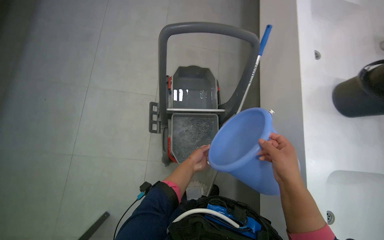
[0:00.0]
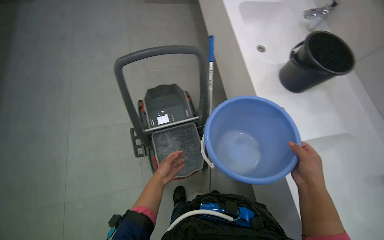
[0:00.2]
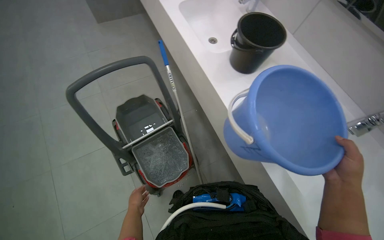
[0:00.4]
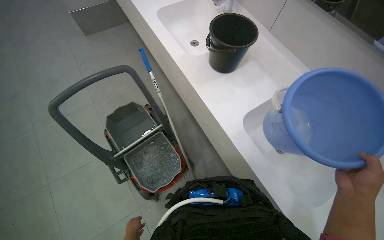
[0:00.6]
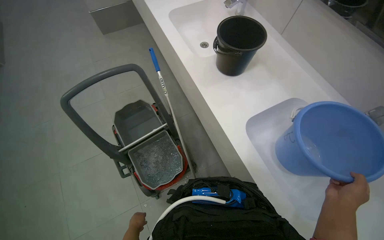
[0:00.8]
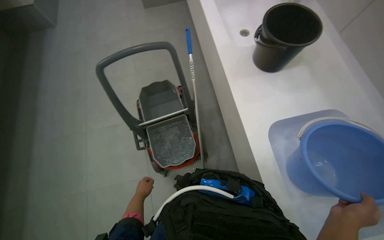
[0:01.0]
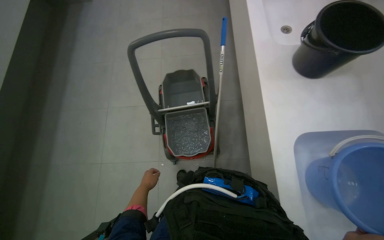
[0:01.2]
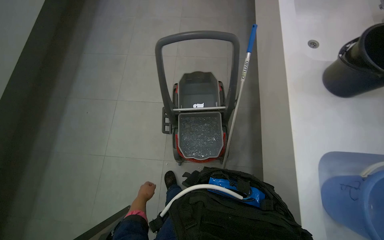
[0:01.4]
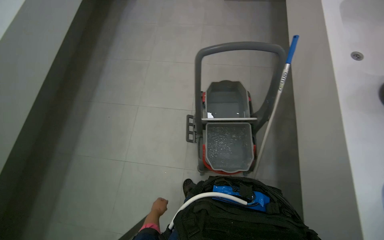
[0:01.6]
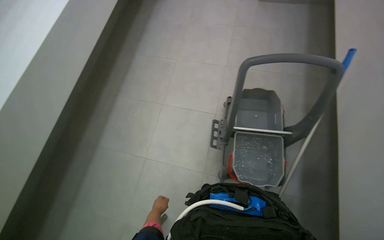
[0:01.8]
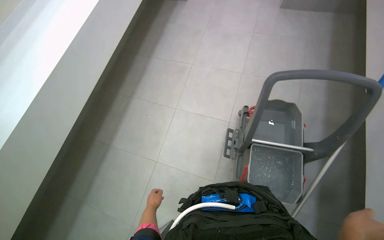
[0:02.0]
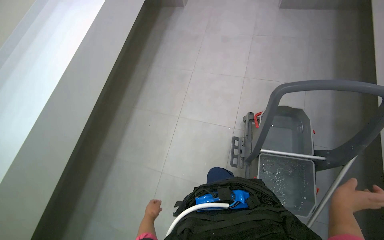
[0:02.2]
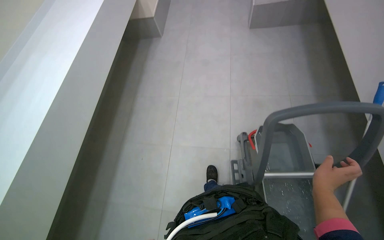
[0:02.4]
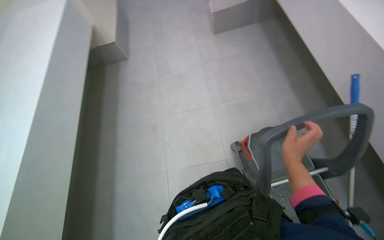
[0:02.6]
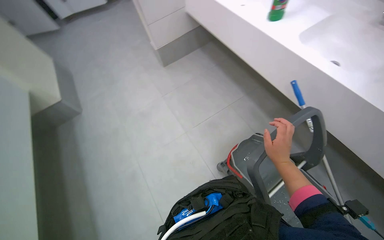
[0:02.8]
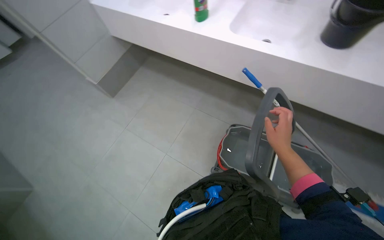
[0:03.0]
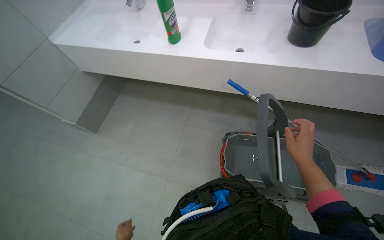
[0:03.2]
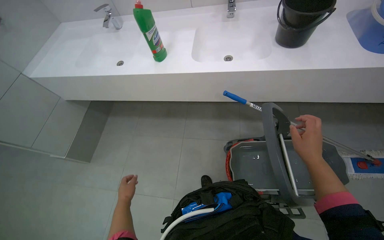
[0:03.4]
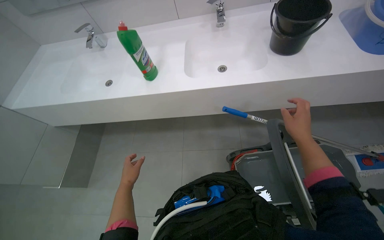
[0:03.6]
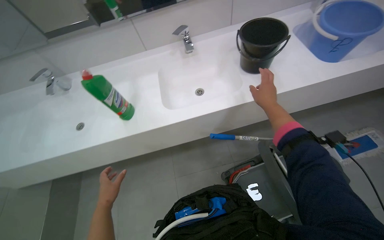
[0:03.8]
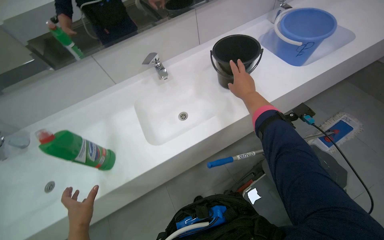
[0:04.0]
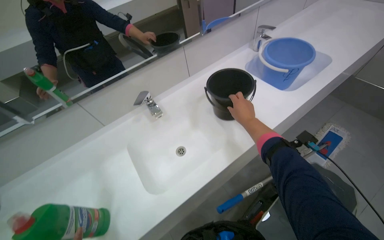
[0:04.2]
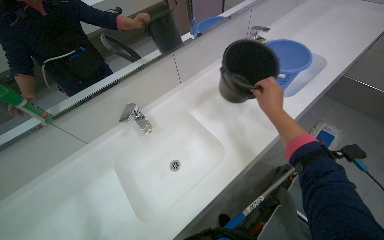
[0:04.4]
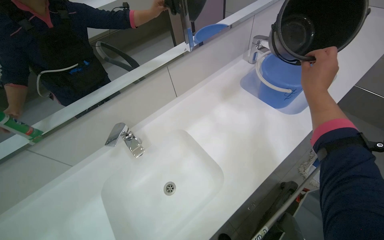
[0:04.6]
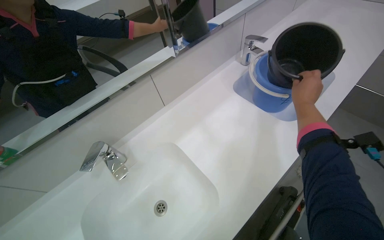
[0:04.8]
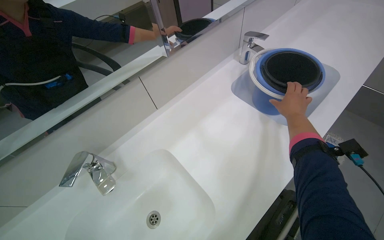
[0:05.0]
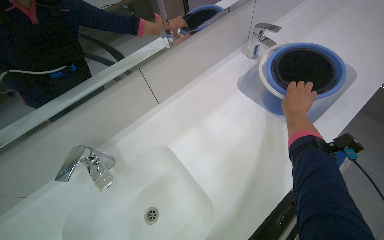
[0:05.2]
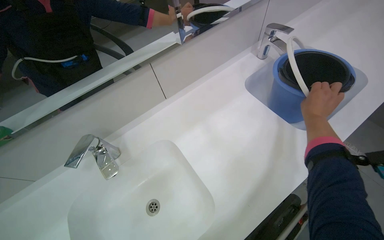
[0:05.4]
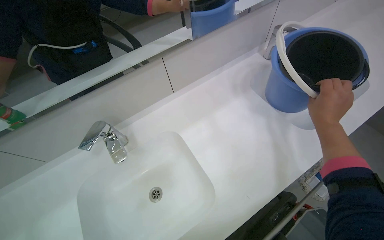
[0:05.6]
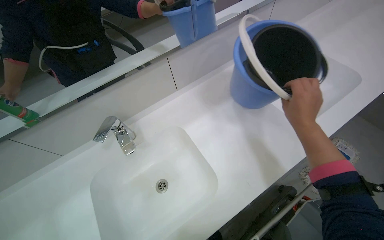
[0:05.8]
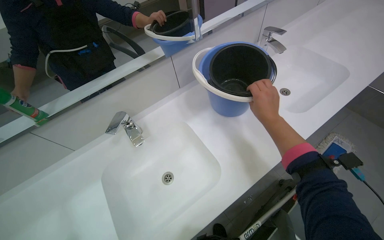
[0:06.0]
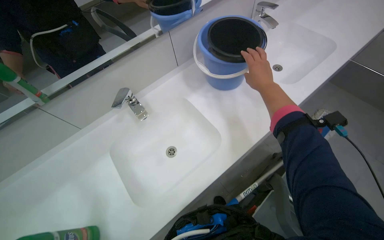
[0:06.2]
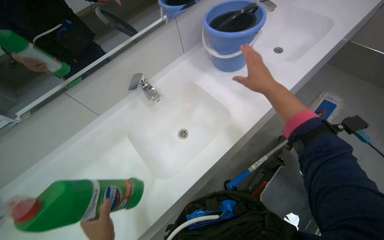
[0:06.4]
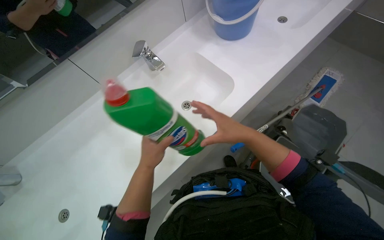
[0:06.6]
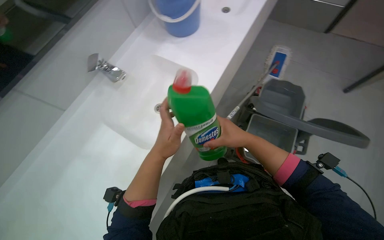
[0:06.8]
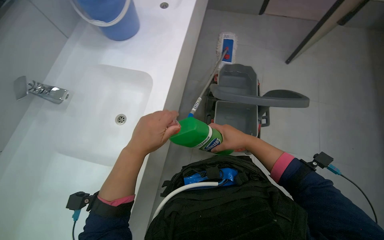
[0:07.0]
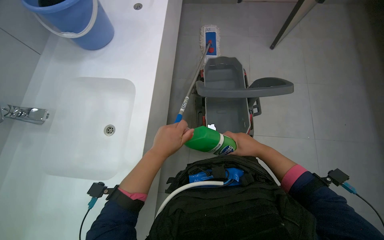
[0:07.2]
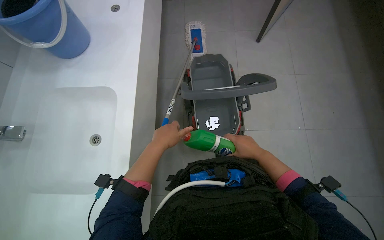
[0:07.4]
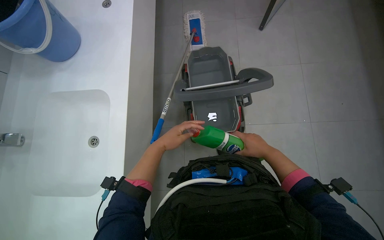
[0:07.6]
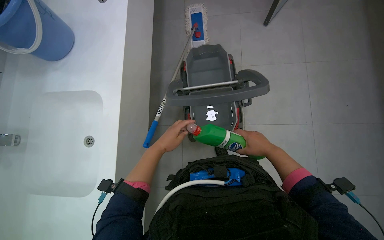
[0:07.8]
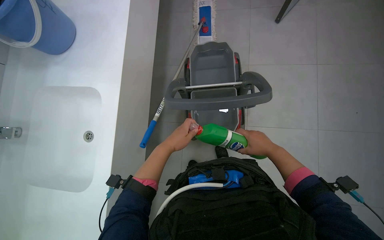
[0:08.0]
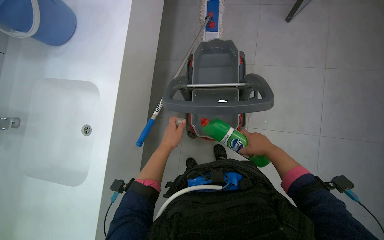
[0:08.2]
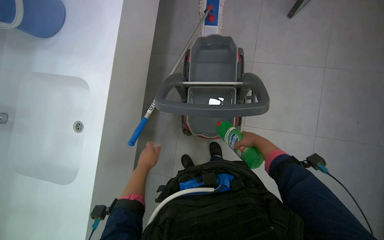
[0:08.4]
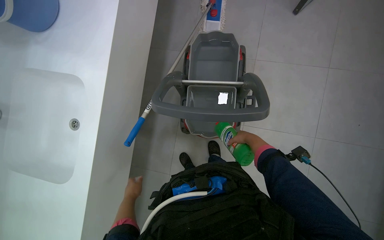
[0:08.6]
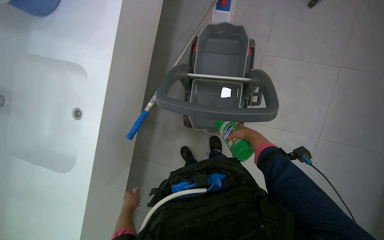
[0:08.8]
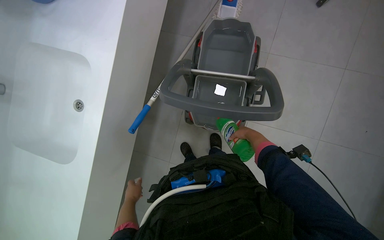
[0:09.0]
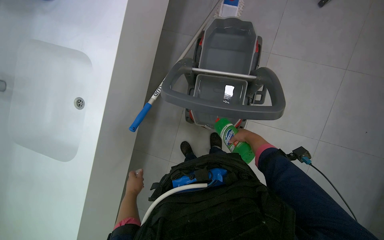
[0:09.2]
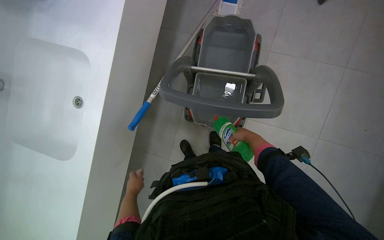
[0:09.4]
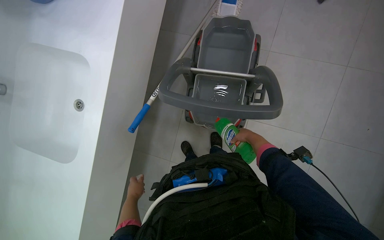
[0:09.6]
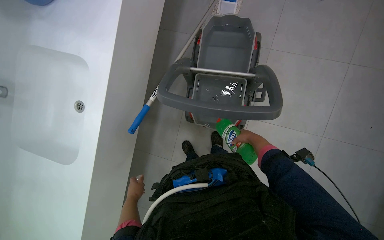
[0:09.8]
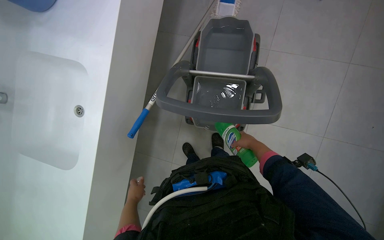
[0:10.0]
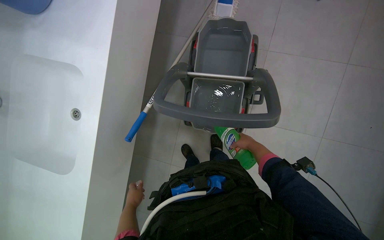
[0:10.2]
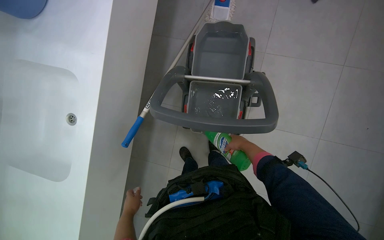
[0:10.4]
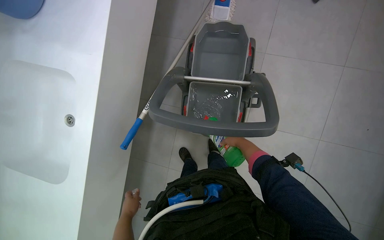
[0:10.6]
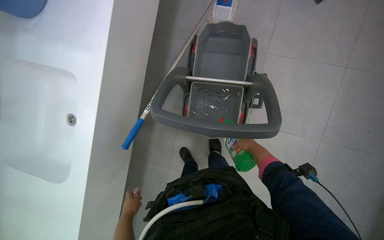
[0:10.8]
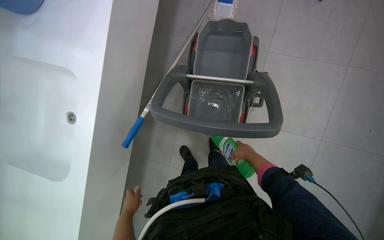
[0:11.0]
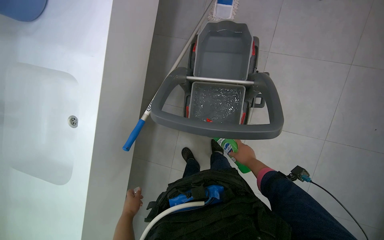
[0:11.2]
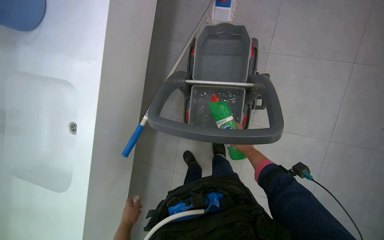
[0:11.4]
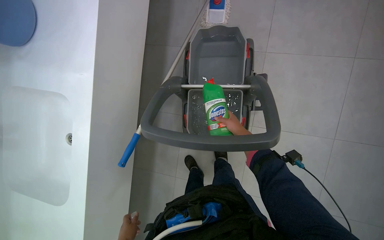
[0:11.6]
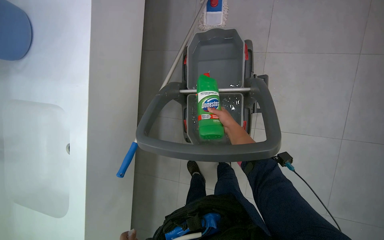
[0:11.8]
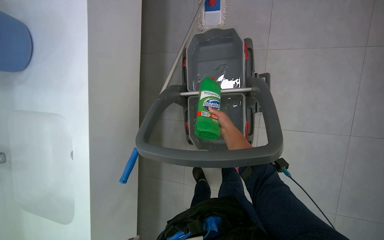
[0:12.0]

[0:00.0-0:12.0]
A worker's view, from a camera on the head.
Job: preparing cleaning supplies.
The whole recording: Filling and organizing cleaning buckets. The worker fills buckets with water, adds cleaning solution, and attaches the mop head to the handle.
0:01.6 to 0:03.0: The head travels roughly 60 cm. The wearer's head swings roughly 60 degrees to the right. The view tilts some 25 degrees upward.
0:03.0 to 0:04.4: The wearer moves some 70 cm. The head rotates some 70 degrees to the right. The camera pitches upward, by approximately 20 degrees.
0:04.4 to 0:06.0: The right hand reaches roughly 15 cm to the right, then returns.
0:06.0 to 0:07.6: The head turns to the right by approximately 45 degrees. The view tips downward by about 20 degrees.
0:07.6 to 0:09.0: The wearer looks roughly 15 degrees further downward. The left hand heads down the picture, covering about 25 cm. The right hand goes approximately 20 cm farther from the camera and up the picture.
0:09.0 to 0:10.4: The hands are busy where they are.

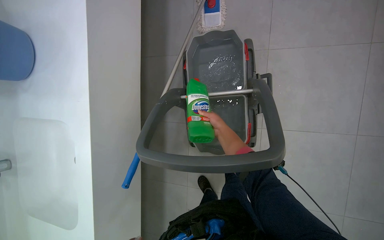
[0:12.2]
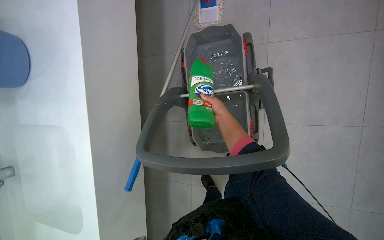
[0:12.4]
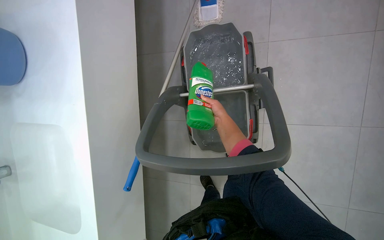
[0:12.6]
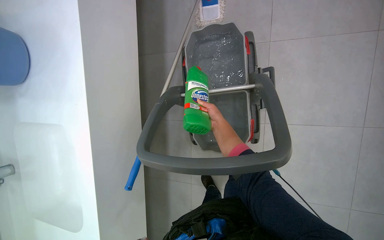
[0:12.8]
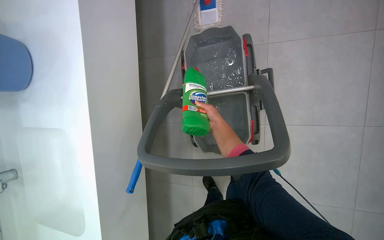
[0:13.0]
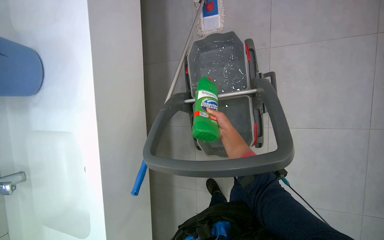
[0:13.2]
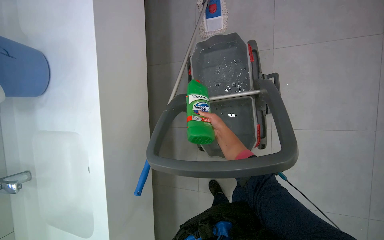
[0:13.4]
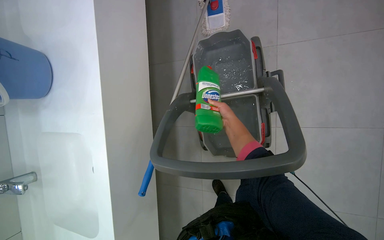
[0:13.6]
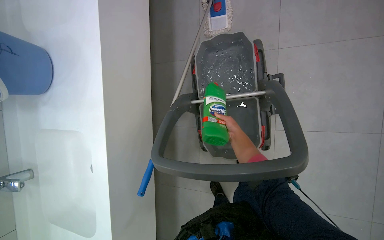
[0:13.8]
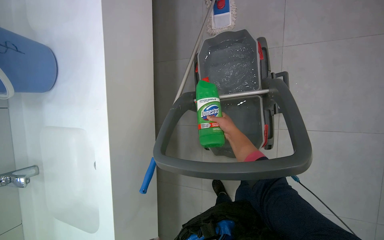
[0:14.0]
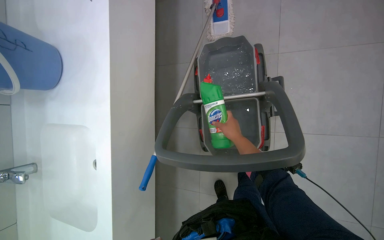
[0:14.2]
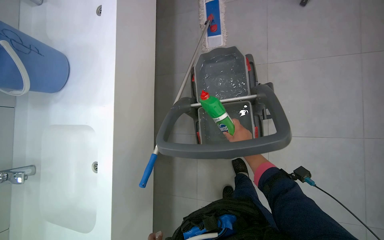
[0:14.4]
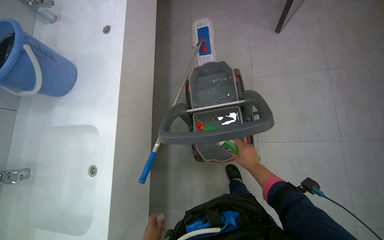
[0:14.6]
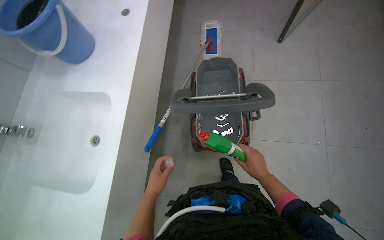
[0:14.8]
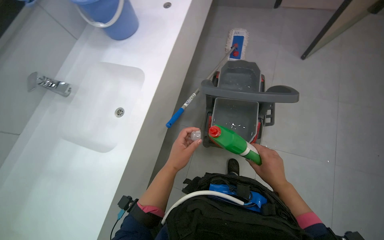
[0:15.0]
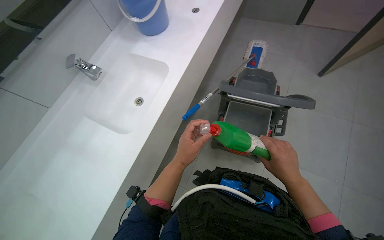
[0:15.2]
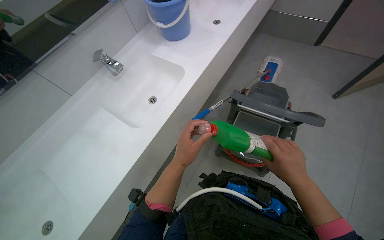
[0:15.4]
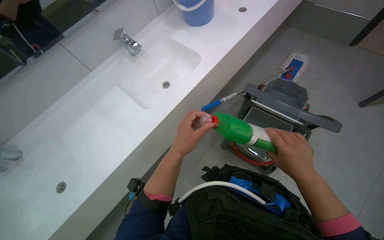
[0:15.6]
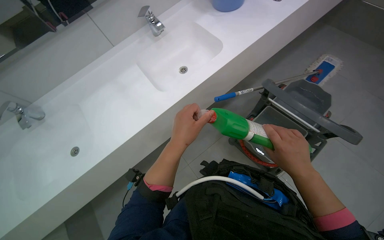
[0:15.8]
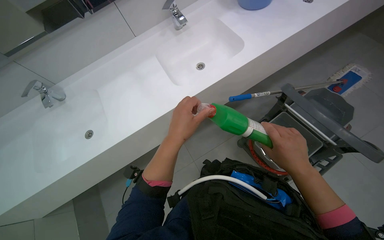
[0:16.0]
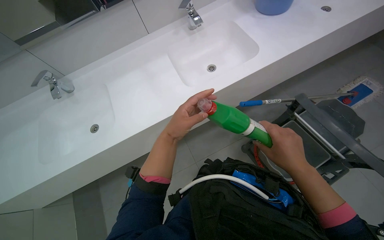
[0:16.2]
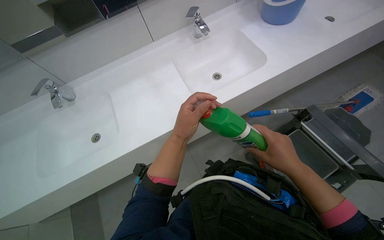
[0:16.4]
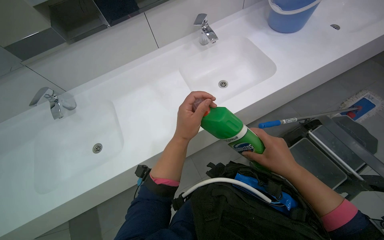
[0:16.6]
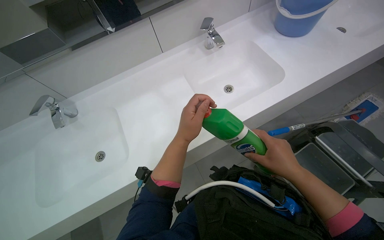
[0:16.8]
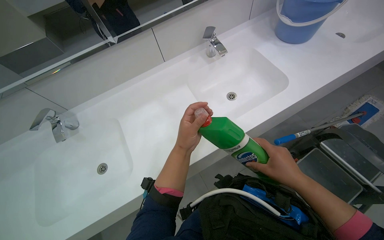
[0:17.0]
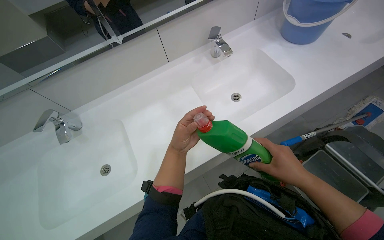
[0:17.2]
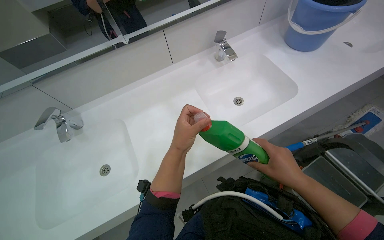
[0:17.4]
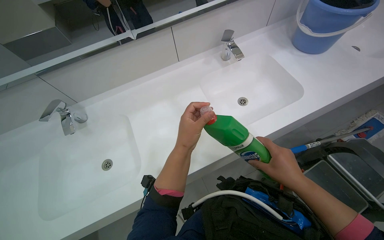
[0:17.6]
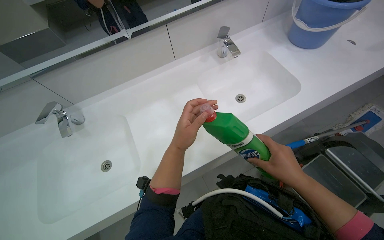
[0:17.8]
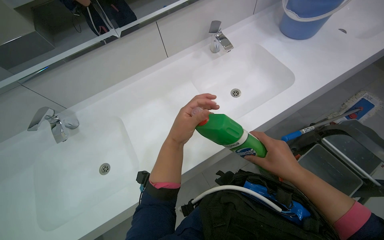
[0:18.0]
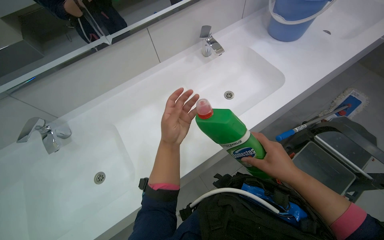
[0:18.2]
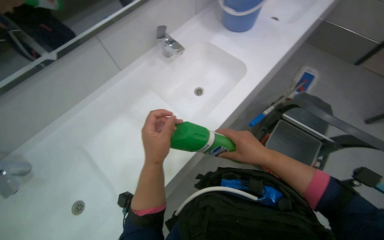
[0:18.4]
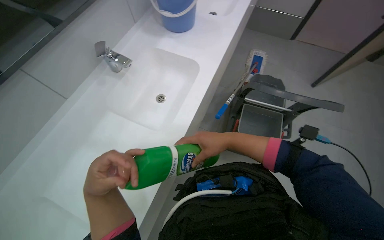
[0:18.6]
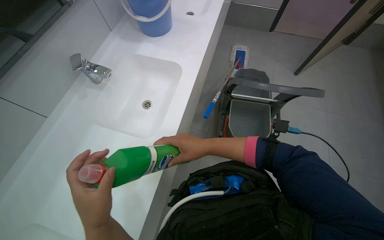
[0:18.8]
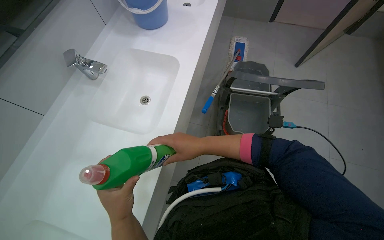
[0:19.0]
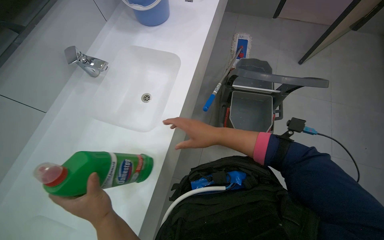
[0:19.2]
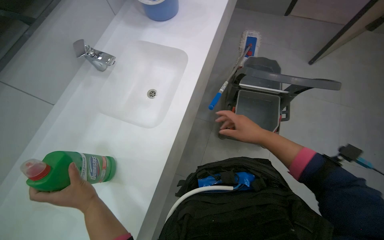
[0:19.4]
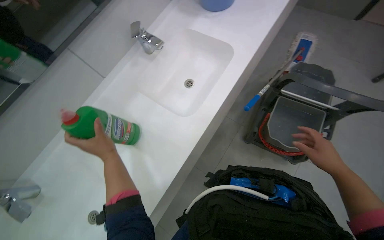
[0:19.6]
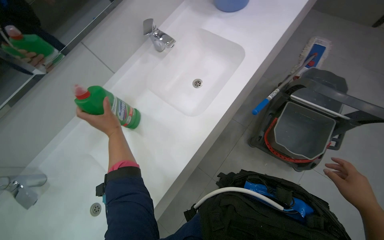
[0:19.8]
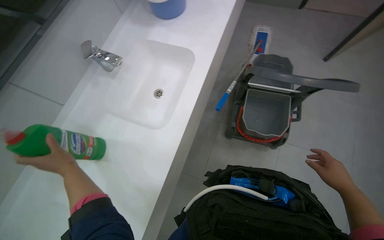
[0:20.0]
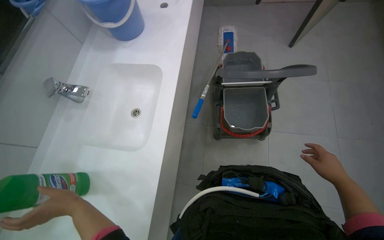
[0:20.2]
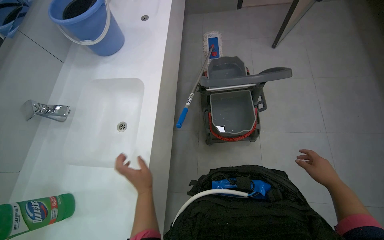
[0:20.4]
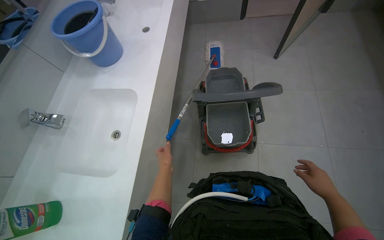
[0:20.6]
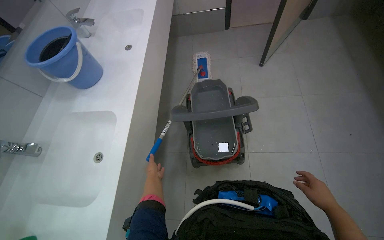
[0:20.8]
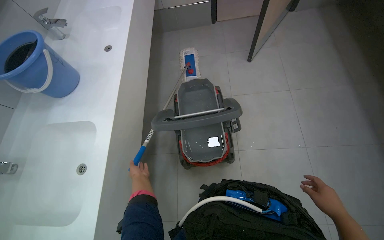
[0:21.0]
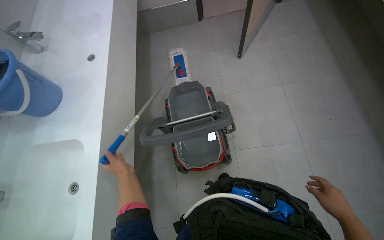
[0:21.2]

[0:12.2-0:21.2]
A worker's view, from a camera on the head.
Job: preparing cleaning supplies.
The whole recording: Filling and organizing cleaning buckets. The worker fills buckets with water, adds cleaning solution, and attaches the mop head to the handle.
0:13.8 to 0:15.2: The camera travels approximately 60 cm. The wearer looks some 20 degrees further upward. Everything in view rotates about 25 degrees clockwise.
0:15.2 to 0:16.6: The head rotates about 35 degrees to the left.
0:19.8 to 0:21.2: The head rotates about 50 degrees to the right.
